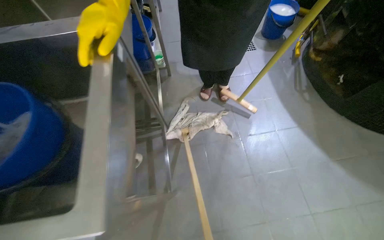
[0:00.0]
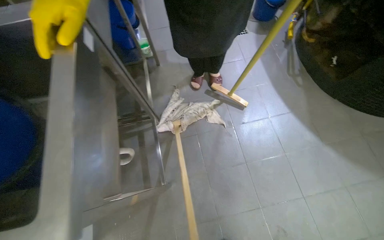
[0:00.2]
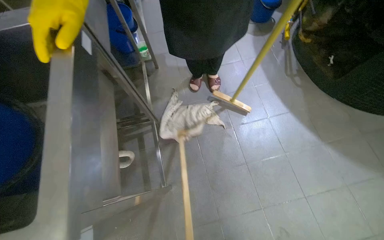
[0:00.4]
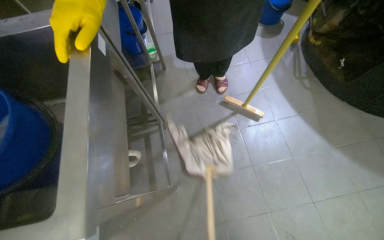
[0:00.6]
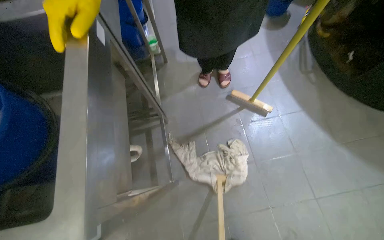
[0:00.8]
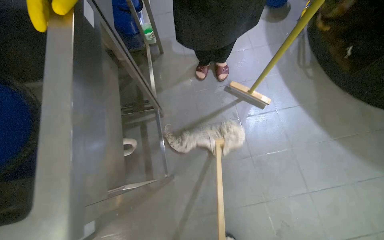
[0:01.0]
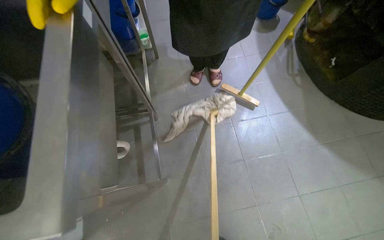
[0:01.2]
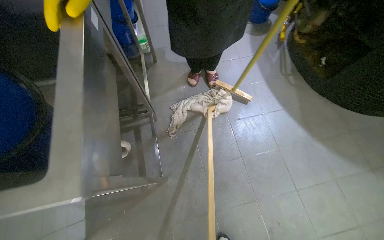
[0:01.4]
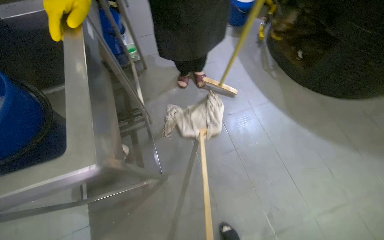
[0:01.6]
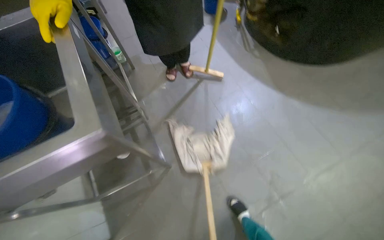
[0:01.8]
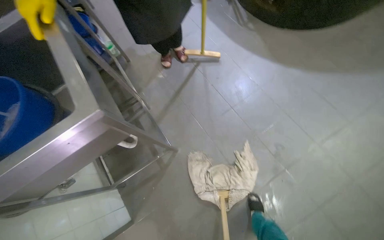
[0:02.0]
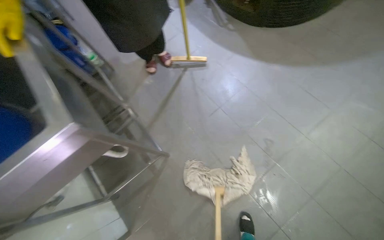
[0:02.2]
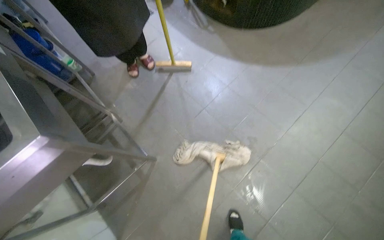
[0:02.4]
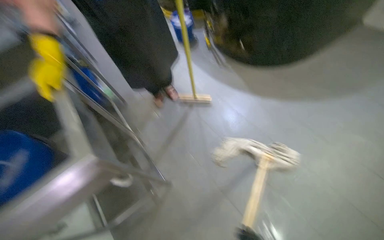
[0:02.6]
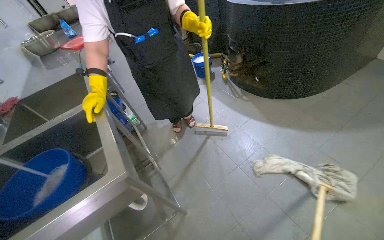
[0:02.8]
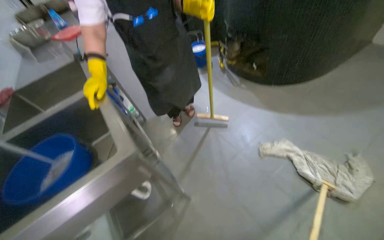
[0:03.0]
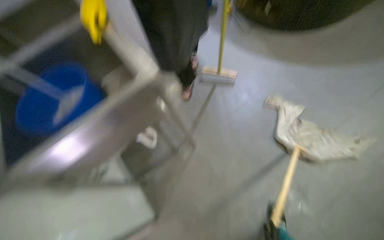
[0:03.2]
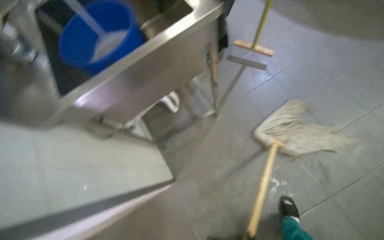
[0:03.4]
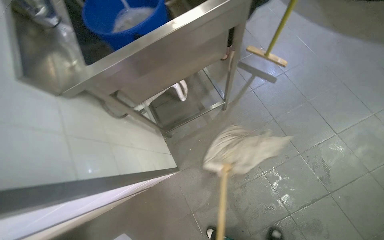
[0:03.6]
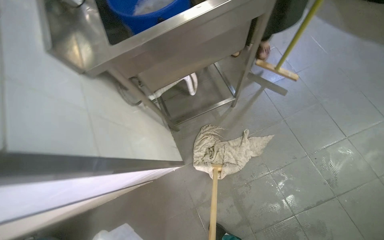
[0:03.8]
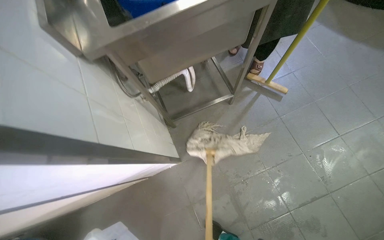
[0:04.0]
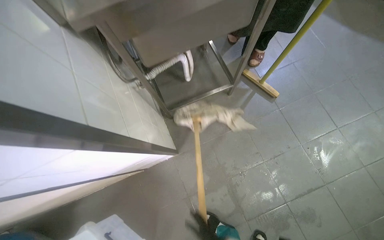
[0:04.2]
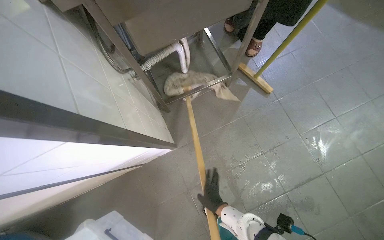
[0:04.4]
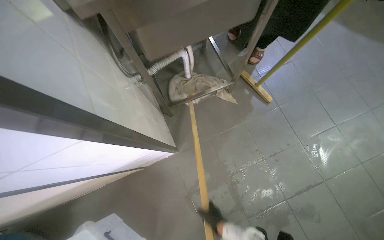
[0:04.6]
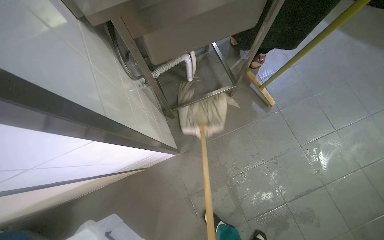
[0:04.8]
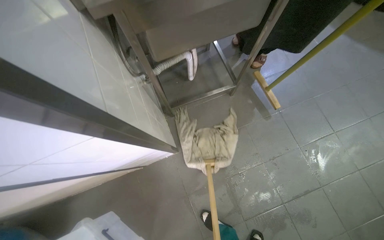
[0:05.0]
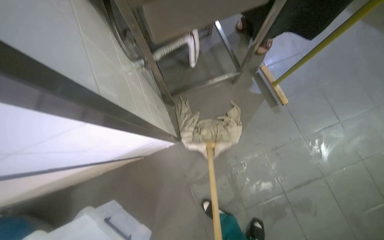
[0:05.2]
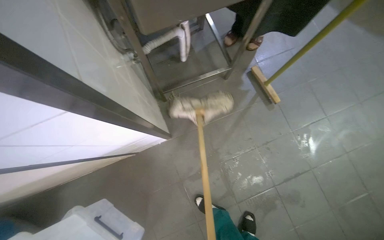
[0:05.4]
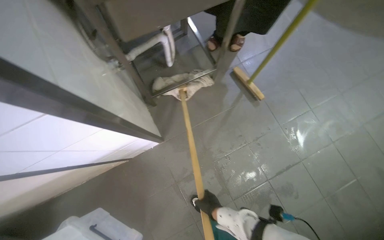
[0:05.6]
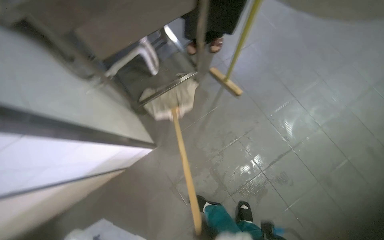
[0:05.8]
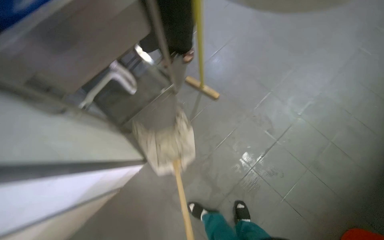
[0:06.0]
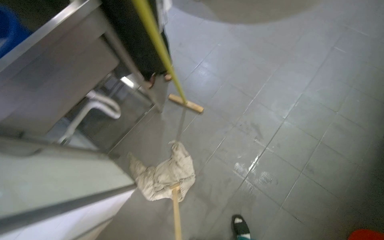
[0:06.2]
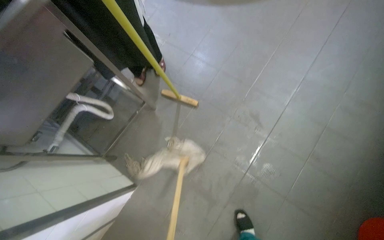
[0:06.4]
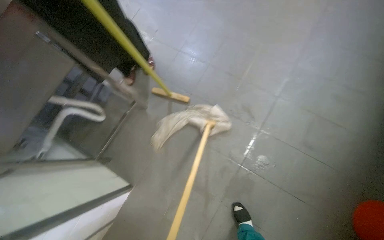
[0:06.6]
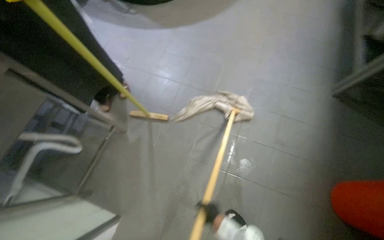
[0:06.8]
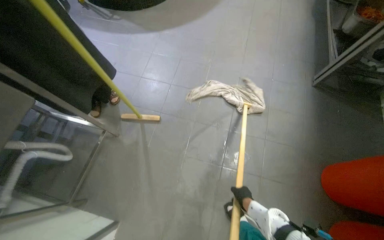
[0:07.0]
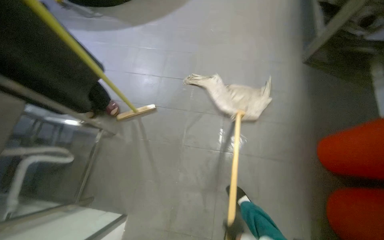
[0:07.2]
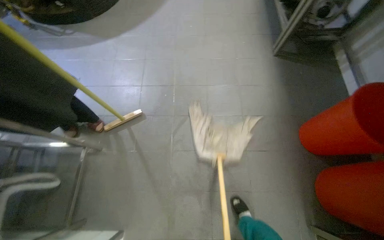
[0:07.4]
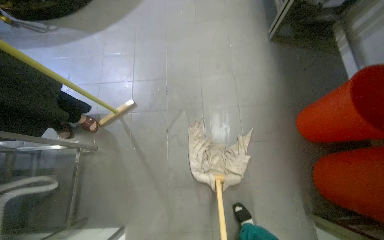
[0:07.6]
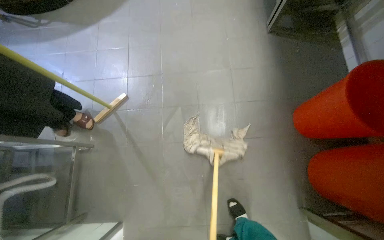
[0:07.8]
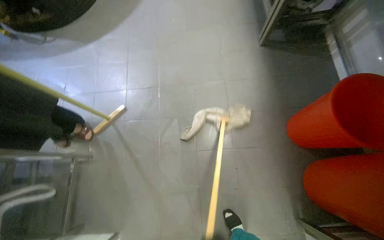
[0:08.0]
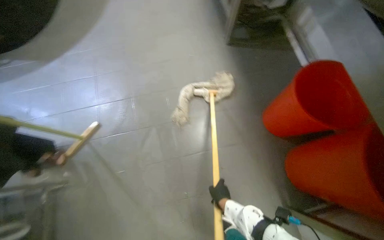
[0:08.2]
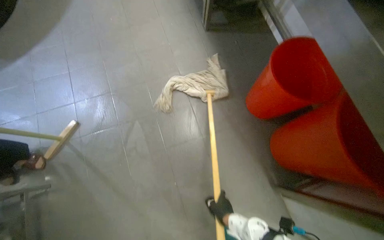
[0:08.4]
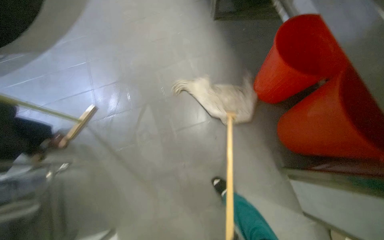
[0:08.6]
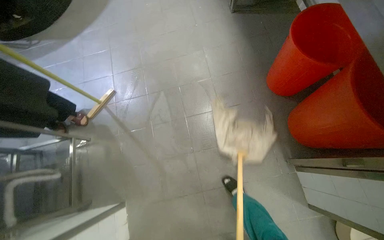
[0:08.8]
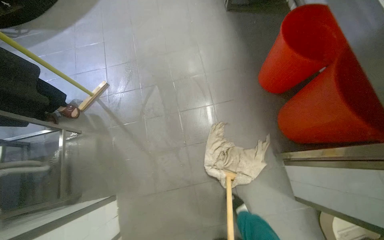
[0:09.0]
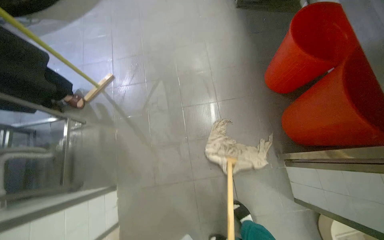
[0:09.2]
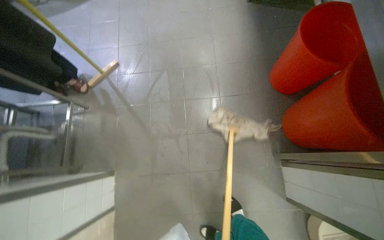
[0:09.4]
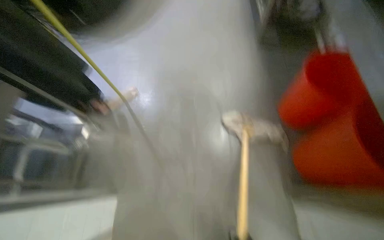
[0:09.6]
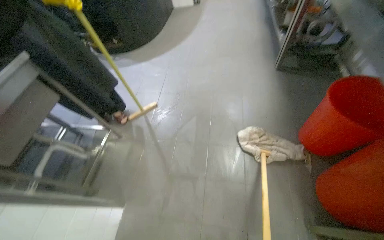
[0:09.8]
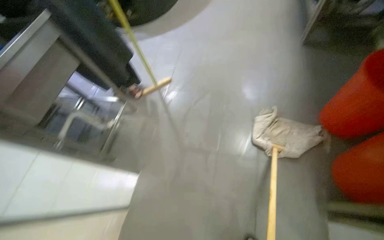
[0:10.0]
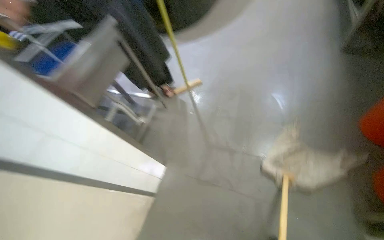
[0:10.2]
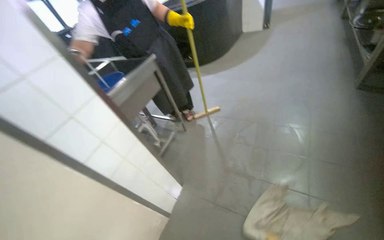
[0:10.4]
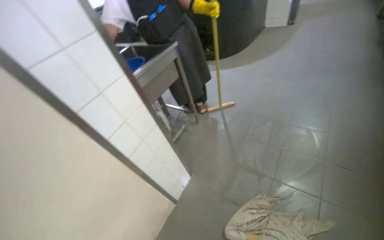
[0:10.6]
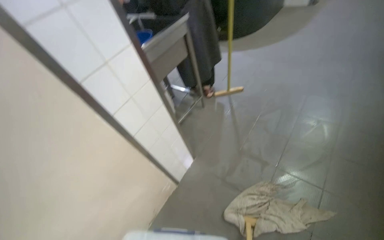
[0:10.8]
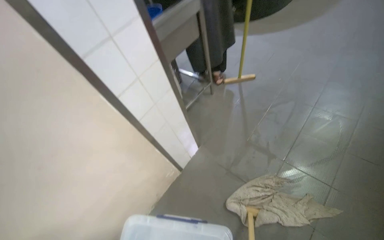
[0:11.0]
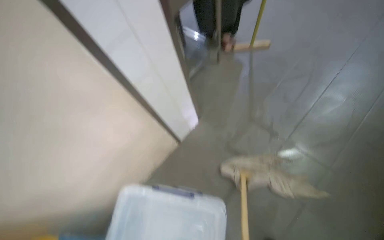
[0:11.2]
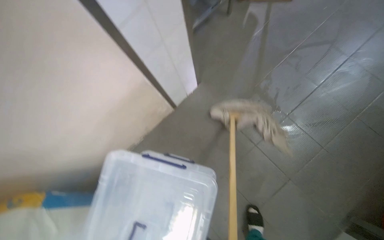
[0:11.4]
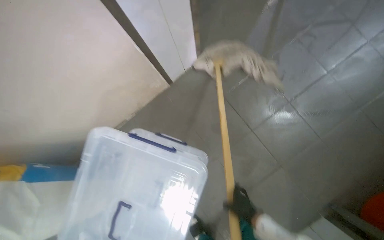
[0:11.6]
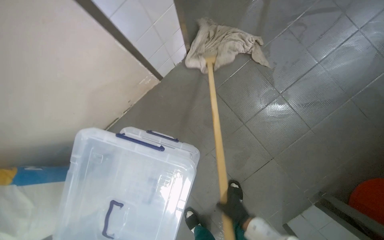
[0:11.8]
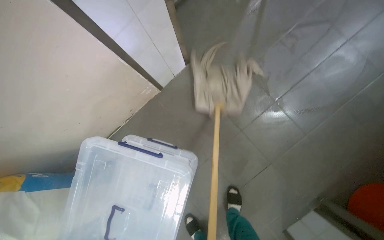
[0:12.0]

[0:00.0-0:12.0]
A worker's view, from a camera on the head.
Job: mopping floor.
The whole recording: Mopping kitchen floor. The worker mops the kitchen floor with a mop and bucket.
0:01.6 to 0:03.0: The view tips upward by roughly 15 degrees.
0:03.0 to 0:04.4: The wearer moves some 60 cm. The camera is aimed roughly 15 degrees further to the right. The view tips downward by some 20 degrees.
0:06.0 to 0:07.6: The wearer's head swings roughly 50 degrees to the right.
0:09.0 to 0:10.4: The head rotates roughly 35 degrees to the left. The view tilts some 15 degrees upward.
0:10.4 to 0:12.0: The view tilts about 45 degrees downward.

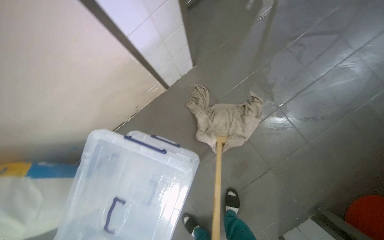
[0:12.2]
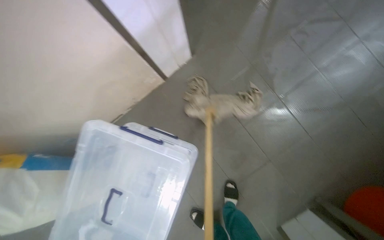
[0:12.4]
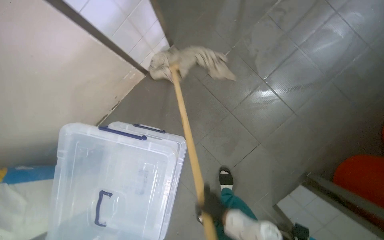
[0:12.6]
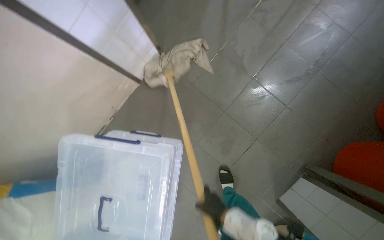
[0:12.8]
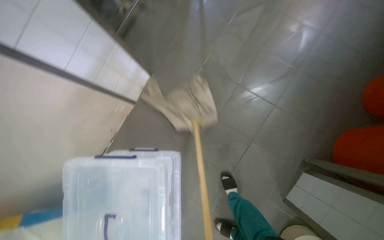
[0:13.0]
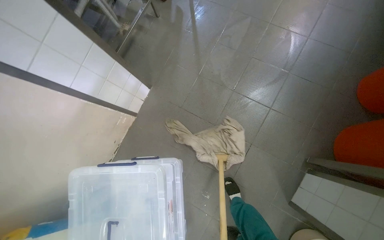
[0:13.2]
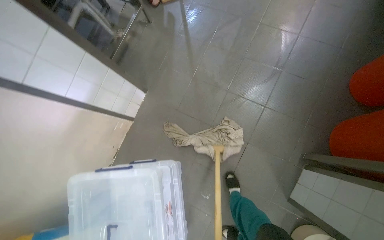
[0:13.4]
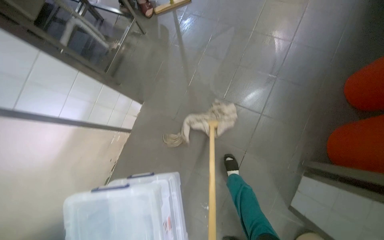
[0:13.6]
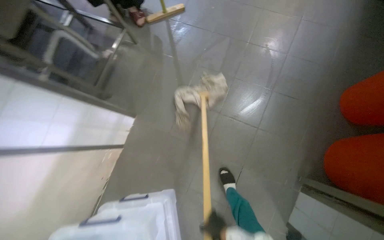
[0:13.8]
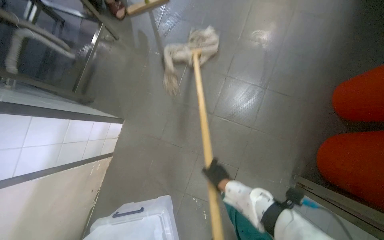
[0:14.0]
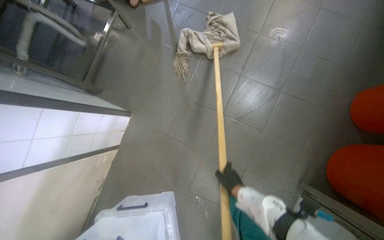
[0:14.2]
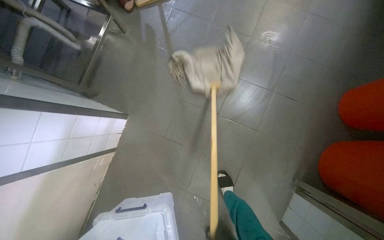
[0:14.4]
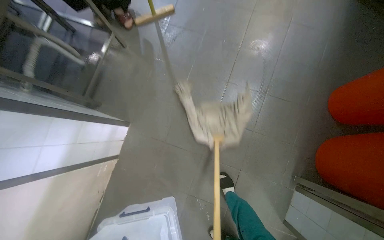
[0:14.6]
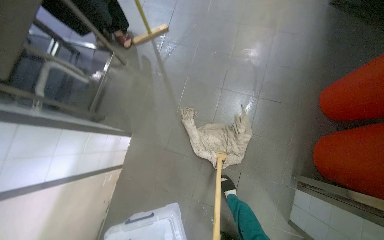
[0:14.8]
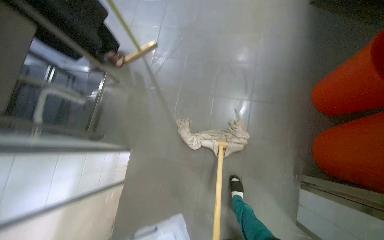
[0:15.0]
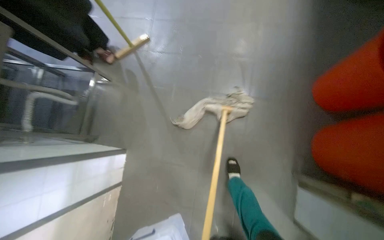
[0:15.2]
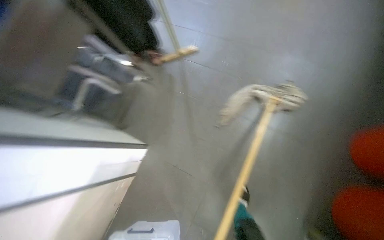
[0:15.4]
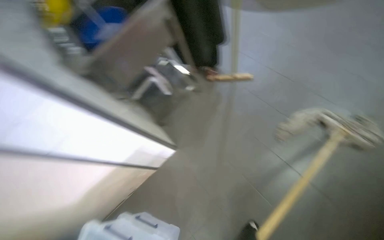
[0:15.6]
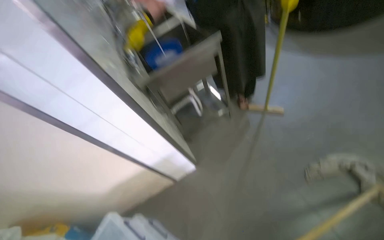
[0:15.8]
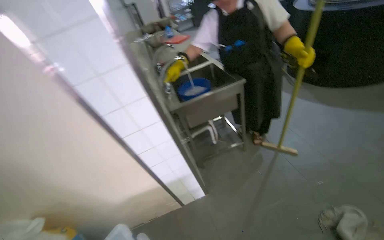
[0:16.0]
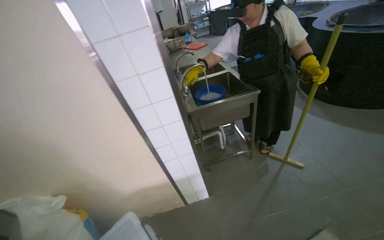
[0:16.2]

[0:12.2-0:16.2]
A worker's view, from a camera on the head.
Job: mopping floor.
The whole recording: Mopping kitchen floor. The worker mops the kitchen floor with a mop and bucket.
0:12.2 to 0:13.6: The scene turns approximately 30 degrees counterclockwise in the picture.
0:14.8 to 0:16.2: The wearer looks roughly 65 degrees further to the left. The view tilts some 30 degrees upward.

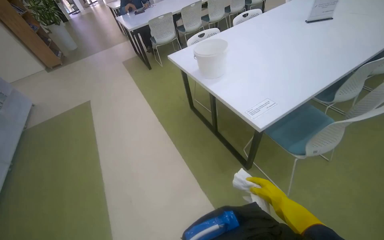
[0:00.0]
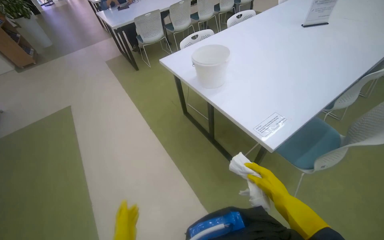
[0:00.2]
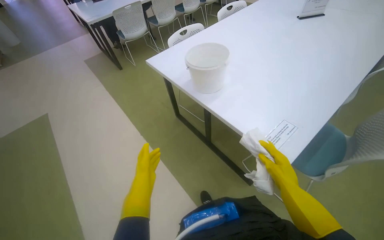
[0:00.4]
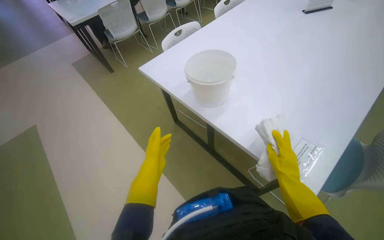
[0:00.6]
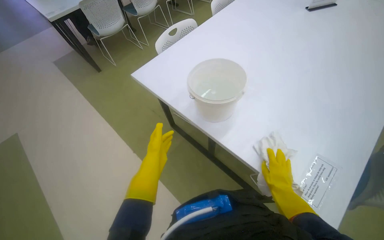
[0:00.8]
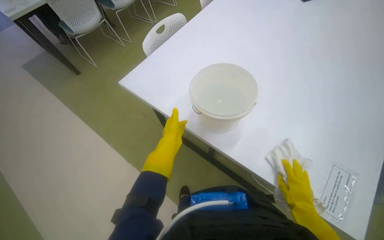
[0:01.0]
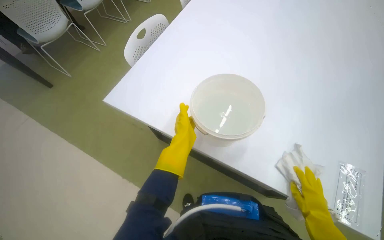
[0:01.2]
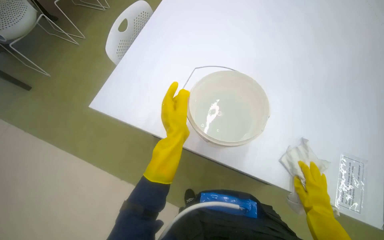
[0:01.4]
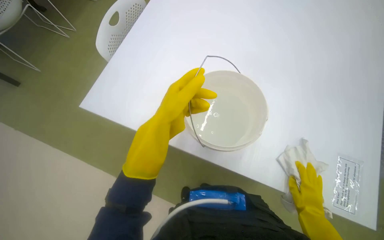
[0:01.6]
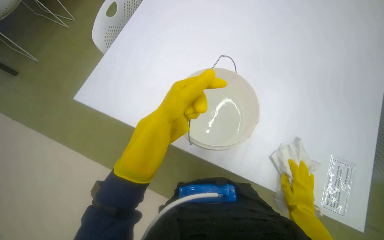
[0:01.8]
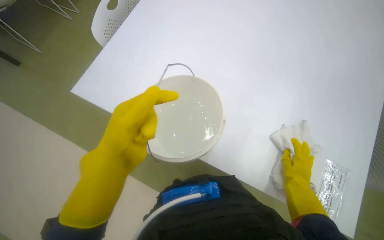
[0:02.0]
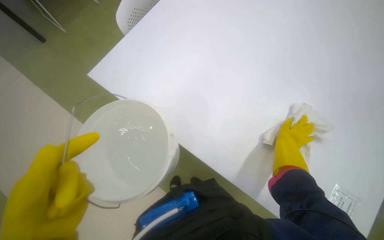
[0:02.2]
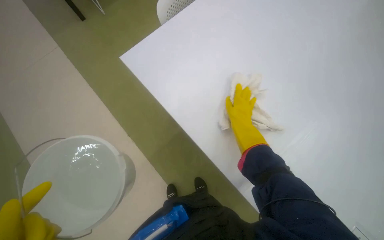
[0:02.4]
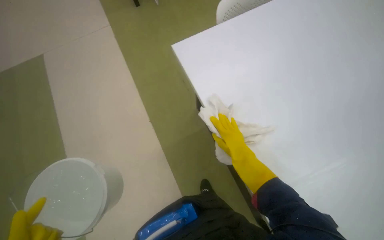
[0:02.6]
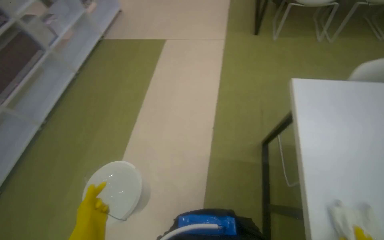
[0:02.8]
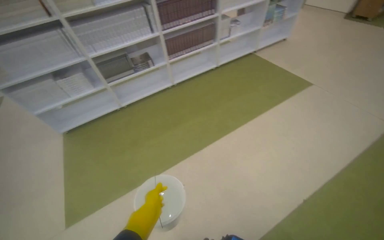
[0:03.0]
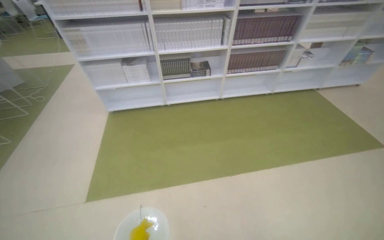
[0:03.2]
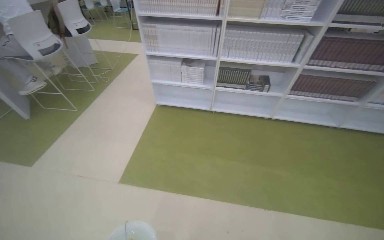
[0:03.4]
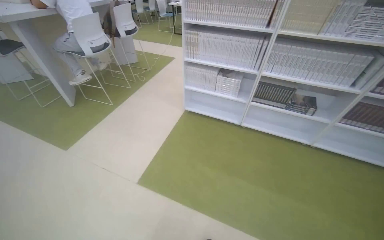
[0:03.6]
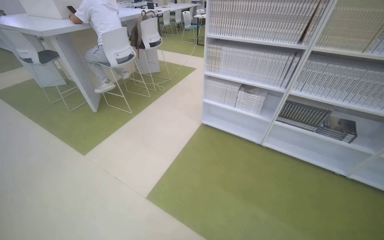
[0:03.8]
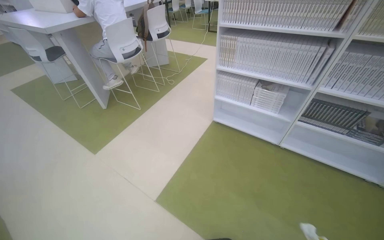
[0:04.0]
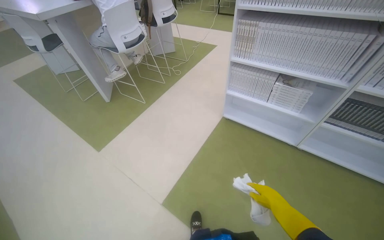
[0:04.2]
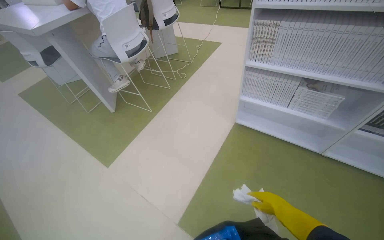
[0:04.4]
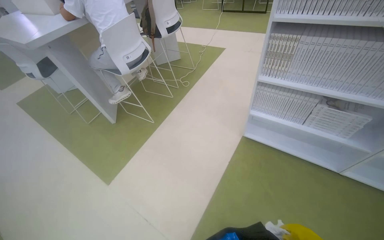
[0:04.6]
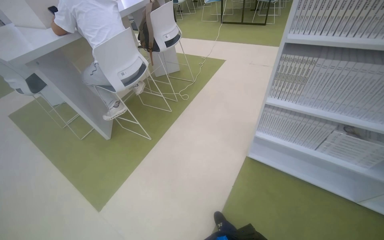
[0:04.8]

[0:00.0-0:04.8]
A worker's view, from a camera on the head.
Job: preparing cleaning supplies.
The whole recording: Preparing cleaning supplies. The worker places a bucket on the table and wrings out a cloth.
0:00.0 to 0:01.6: The camera travels some 1 m. The head turns to the right by some 40 degrees. The camera pitches downward, by about 20 degrees.
0:01.6 to 0:03.2: The wearer moves approximately 60 cm. The head turns to the left by about 110 degrees.
0:03.2 to 0:04.8: The wearer moves approximately 1 m. The head turns to the left by about 45 degrees.
